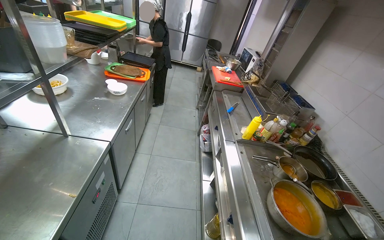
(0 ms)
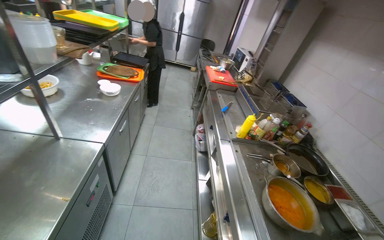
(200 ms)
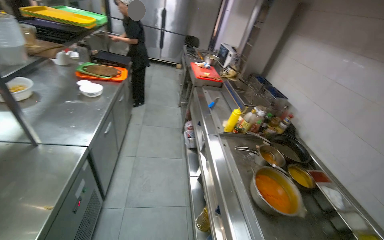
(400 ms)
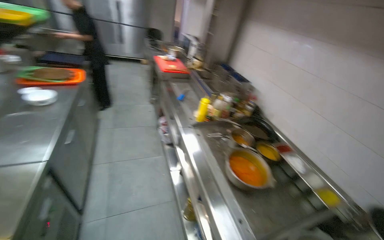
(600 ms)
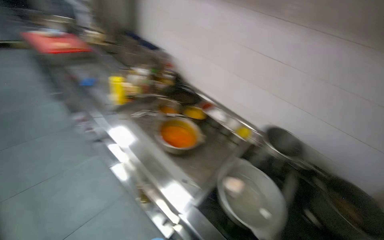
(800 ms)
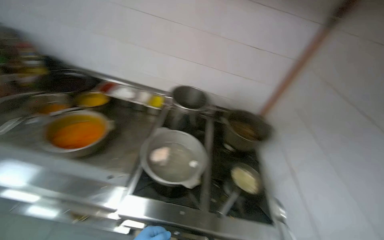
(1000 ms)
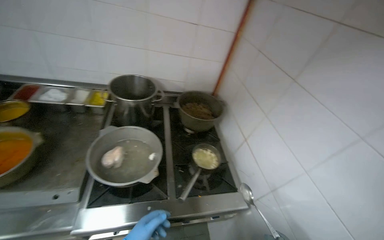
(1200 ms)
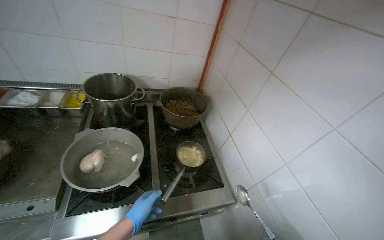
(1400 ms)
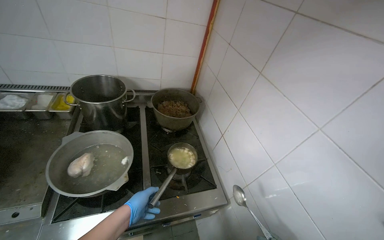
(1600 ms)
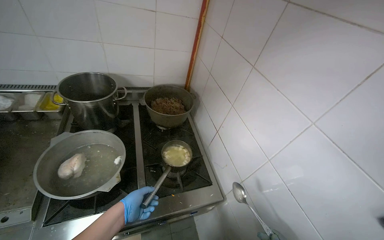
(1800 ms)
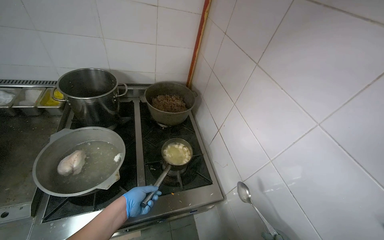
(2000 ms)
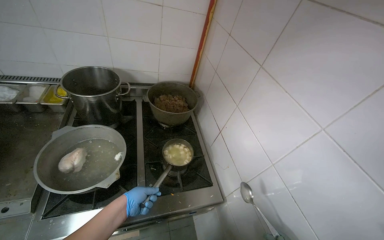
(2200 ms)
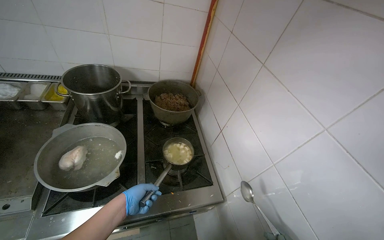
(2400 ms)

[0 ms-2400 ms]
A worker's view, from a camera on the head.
Job: cooking food.
The whole recording: Stirring contents in pot. The worker stirs the contents in a small pot on the stove.
0 ms to 1200 ms: The camera is carried some 40 cm. The head rotates some 100 degrees to the right. The view tilts approximately 25 degrees downward.

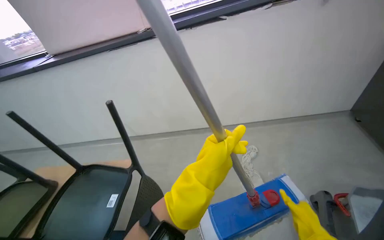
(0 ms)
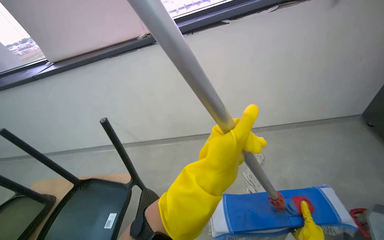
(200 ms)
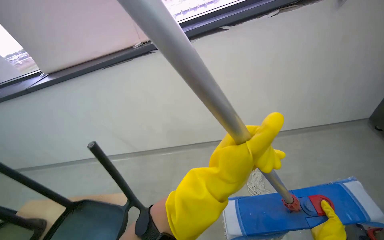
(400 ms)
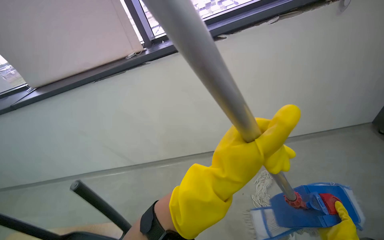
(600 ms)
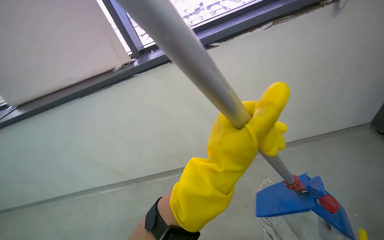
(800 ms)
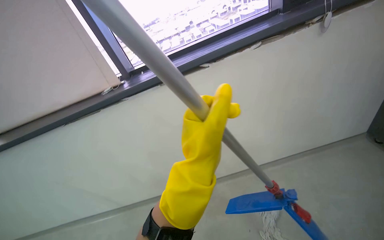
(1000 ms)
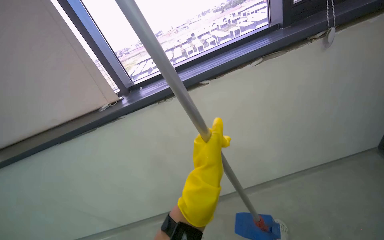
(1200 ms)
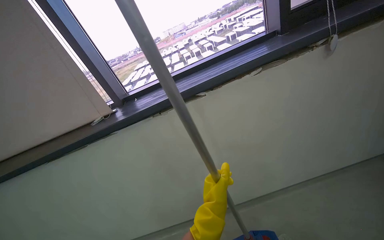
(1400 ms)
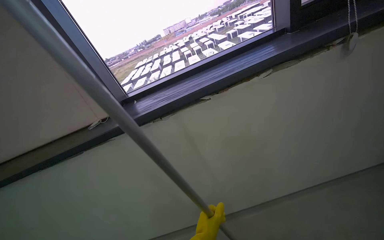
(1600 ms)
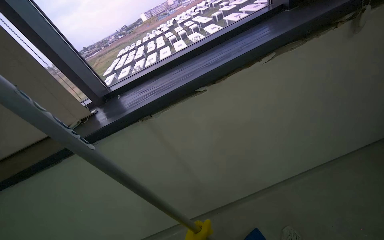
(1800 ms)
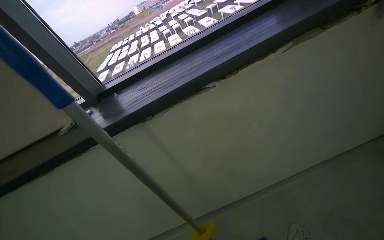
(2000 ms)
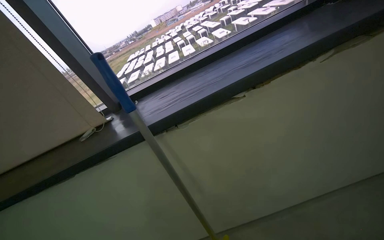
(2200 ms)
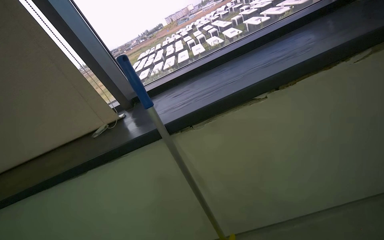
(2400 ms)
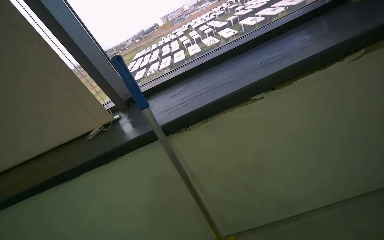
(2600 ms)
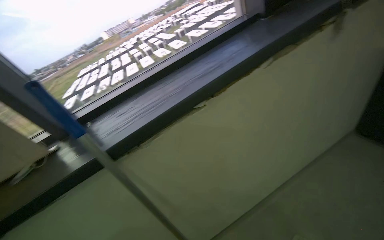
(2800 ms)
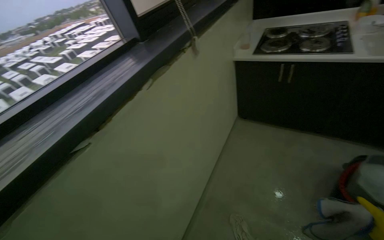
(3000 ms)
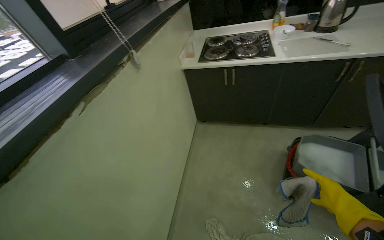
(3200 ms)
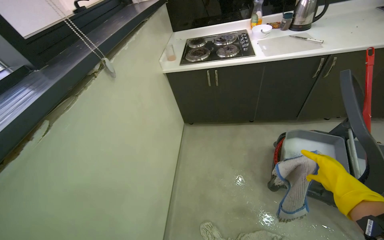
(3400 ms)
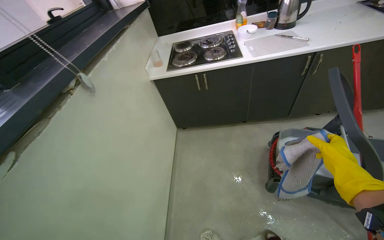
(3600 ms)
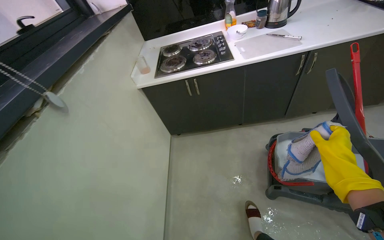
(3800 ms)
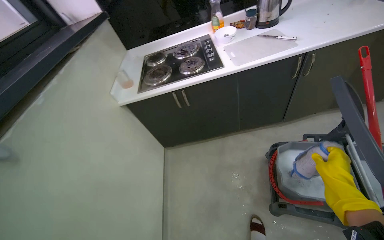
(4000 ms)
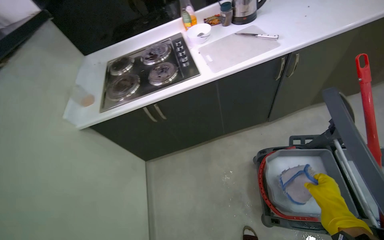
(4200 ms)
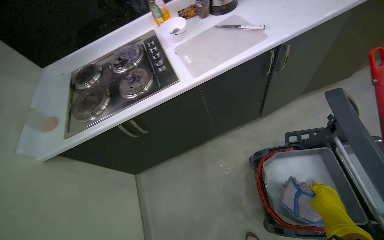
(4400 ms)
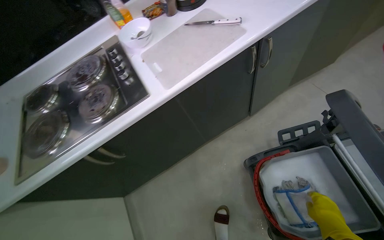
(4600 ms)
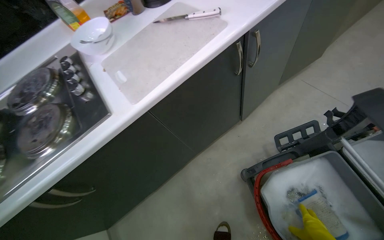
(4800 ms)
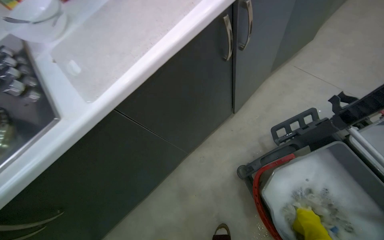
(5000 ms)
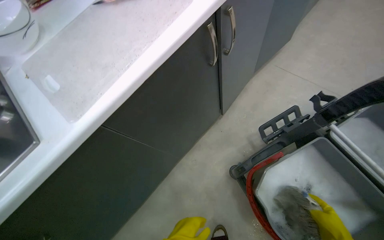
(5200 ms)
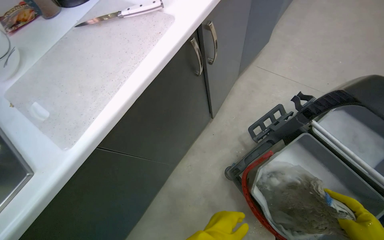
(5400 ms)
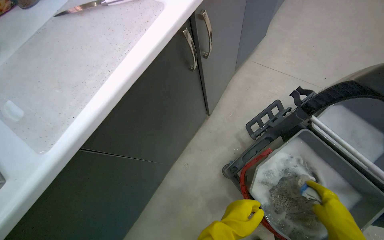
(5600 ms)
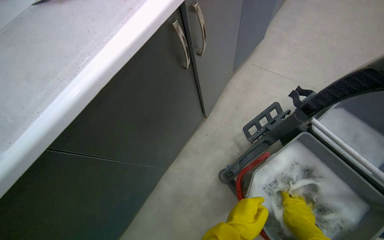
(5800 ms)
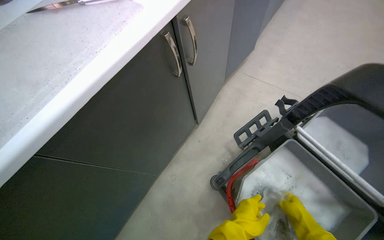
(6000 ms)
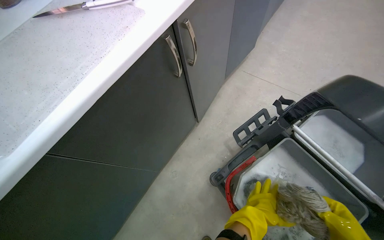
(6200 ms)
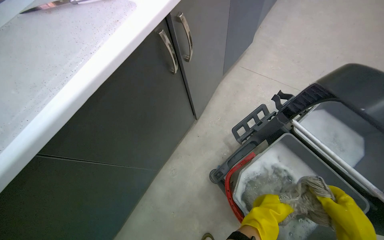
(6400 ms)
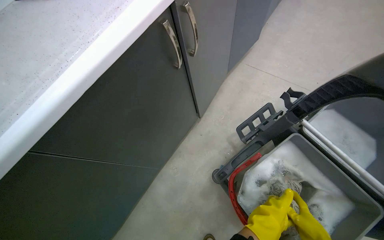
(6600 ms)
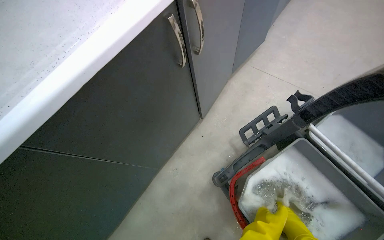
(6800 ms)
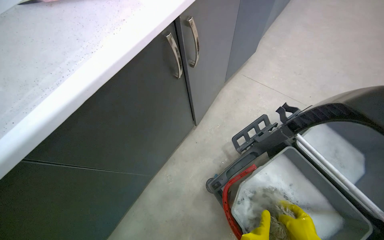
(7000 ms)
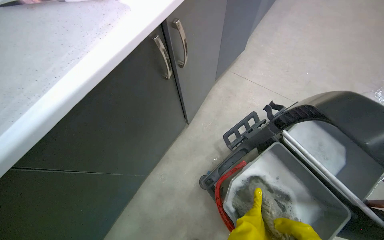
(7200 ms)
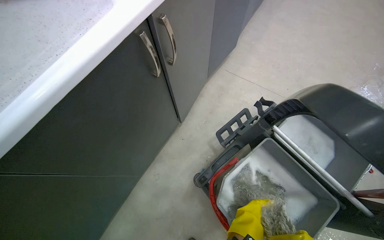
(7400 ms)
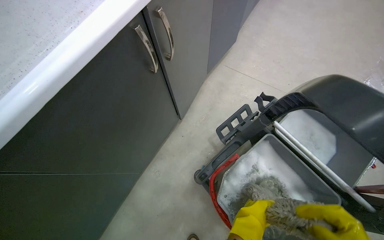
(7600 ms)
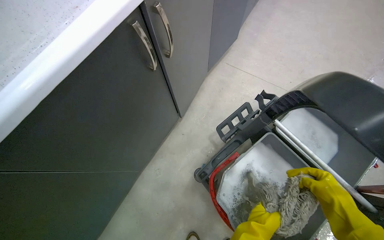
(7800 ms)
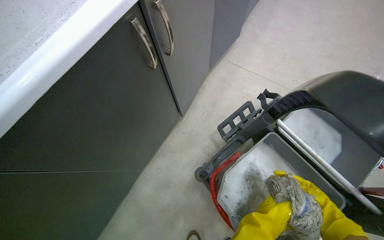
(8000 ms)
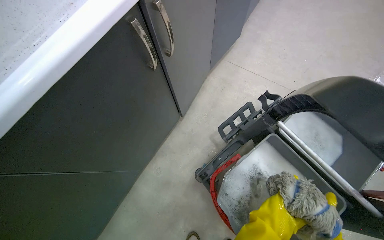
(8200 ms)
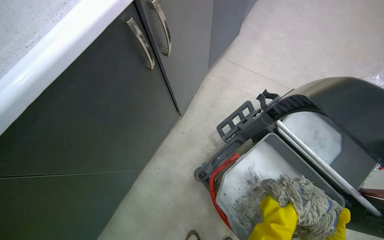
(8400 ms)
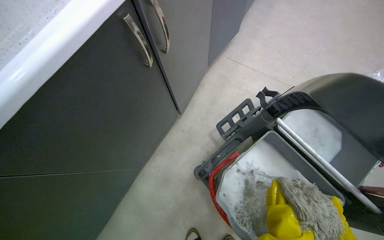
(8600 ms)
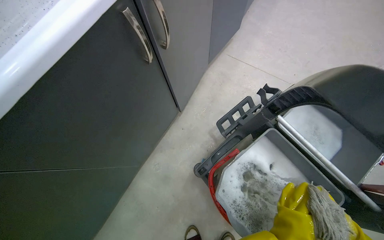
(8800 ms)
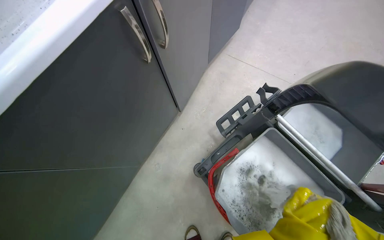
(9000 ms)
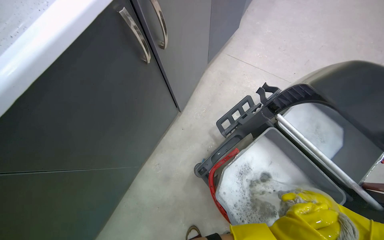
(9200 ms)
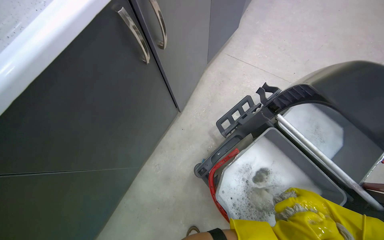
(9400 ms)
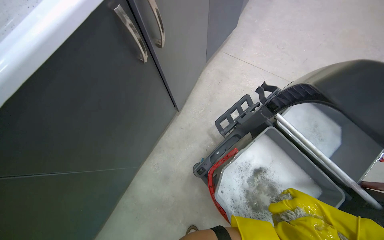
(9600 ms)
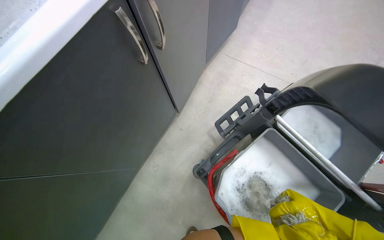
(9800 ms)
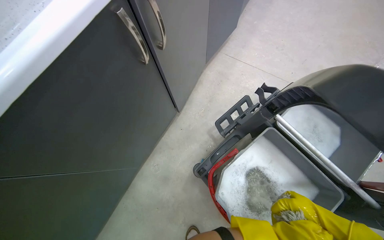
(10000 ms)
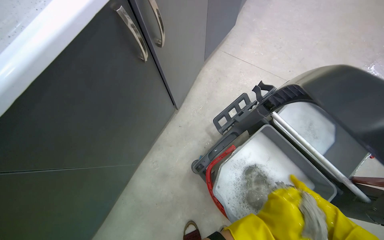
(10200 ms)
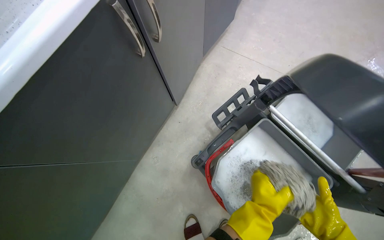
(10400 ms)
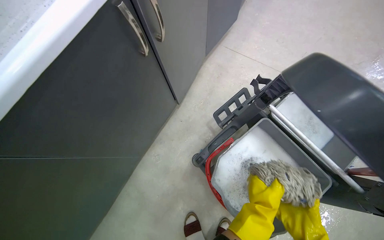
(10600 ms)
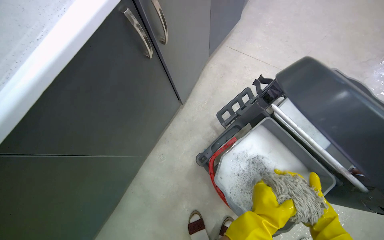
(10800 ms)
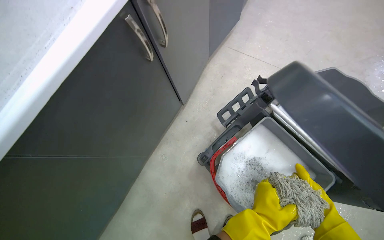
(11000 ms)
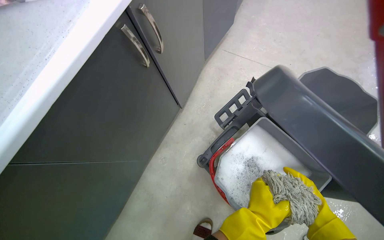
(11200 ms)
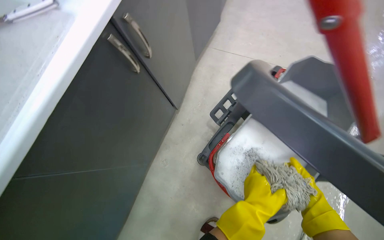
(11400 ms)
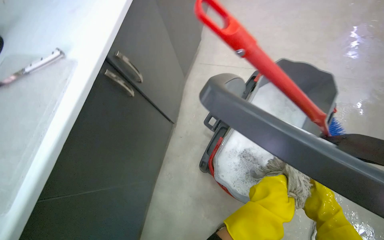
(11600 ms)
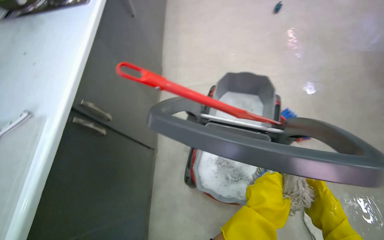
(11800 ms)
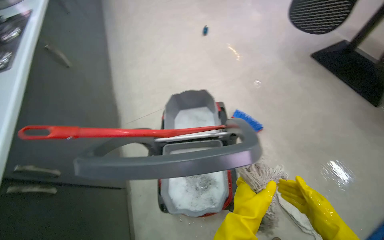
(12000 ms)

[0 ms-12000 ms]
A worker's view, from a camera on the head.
Job: mopping floor.
The whole recording: Mopping kitchen floor. The worker mops the kitchen floor with a flat mop, periodically cleaning the mop head in a bucket.
0 ms to 1600 ms: The camera is carried some 60 cm. The camera pitches upward, by roughly 15 degrees.
1600 ms to 3000 ms: The head turns to the right by roughly 50 degrees.
3000 ms to 4400 ms: The head travels roughly 80 cm. The head rotates some 50 degrees to the right.
4400 ms to 6000 ms: The camera is carried some 40 cm. The head turns to the right by roughly 35 degrees.
10400 ms to 12000 ms: The head turns to the right by about 50 degrees. The view tilts some 20 degrees upward.

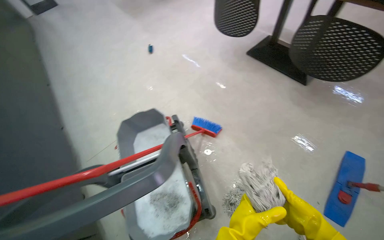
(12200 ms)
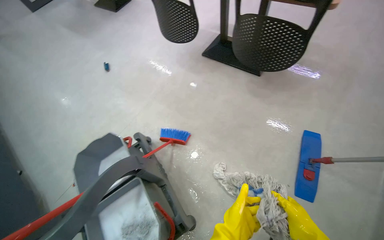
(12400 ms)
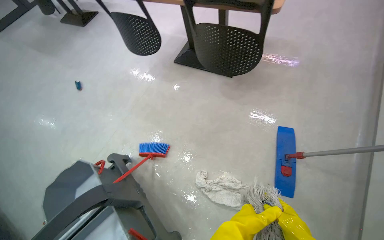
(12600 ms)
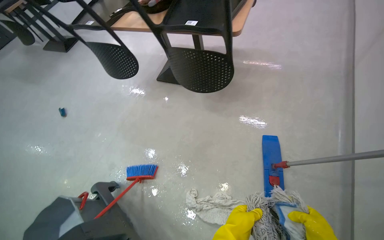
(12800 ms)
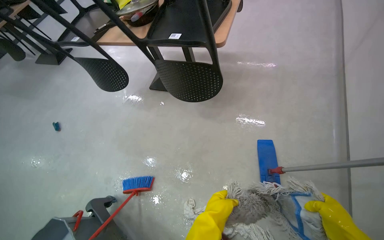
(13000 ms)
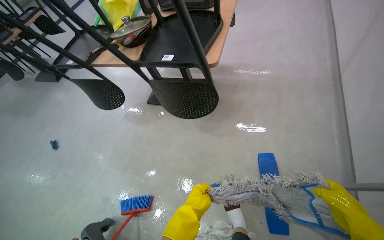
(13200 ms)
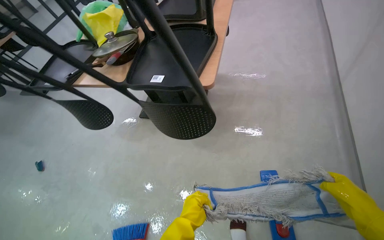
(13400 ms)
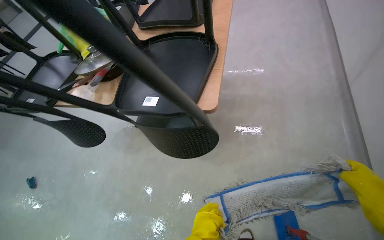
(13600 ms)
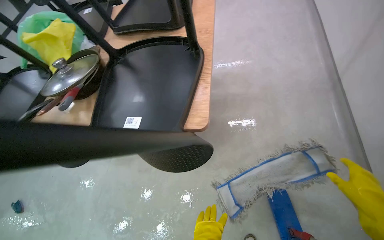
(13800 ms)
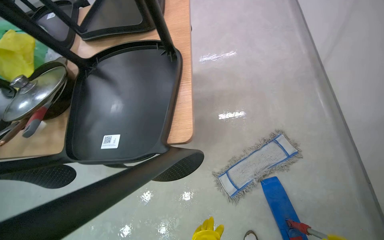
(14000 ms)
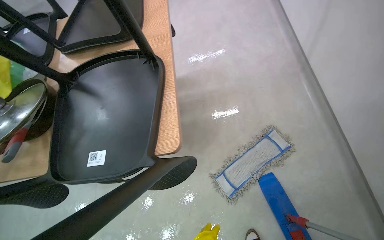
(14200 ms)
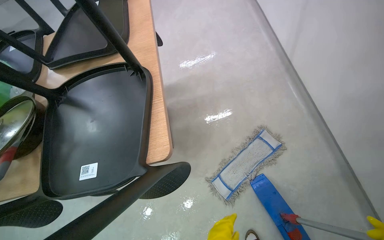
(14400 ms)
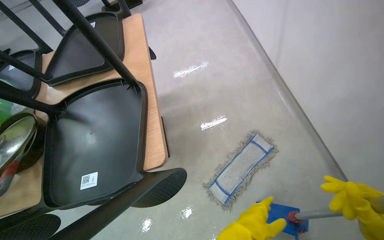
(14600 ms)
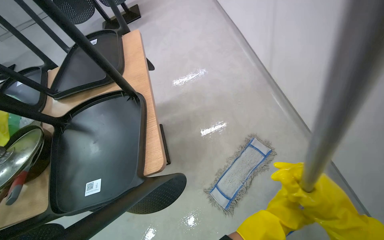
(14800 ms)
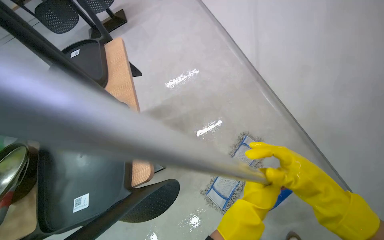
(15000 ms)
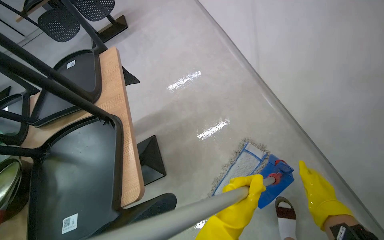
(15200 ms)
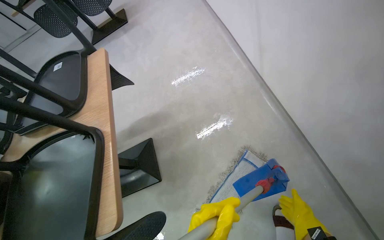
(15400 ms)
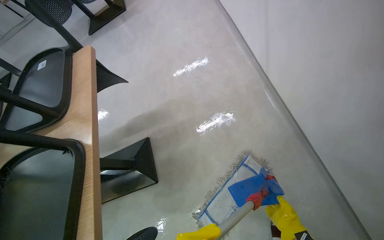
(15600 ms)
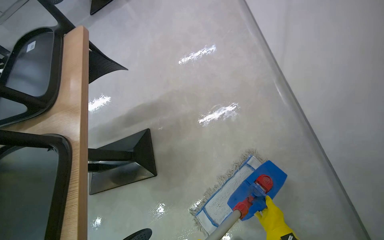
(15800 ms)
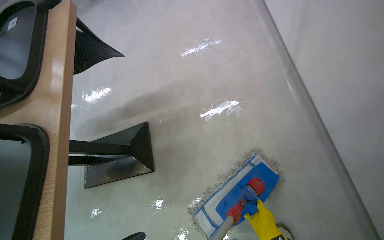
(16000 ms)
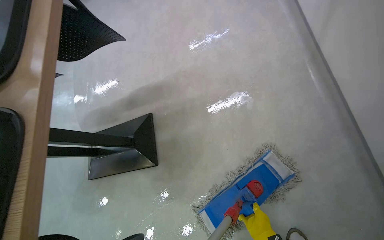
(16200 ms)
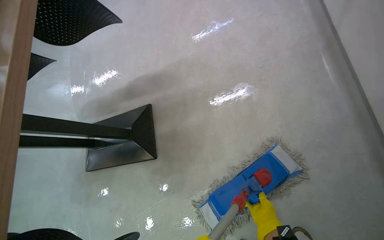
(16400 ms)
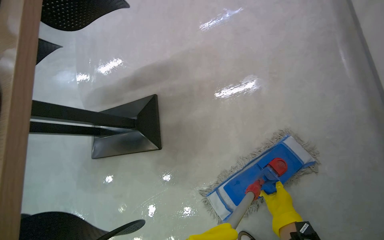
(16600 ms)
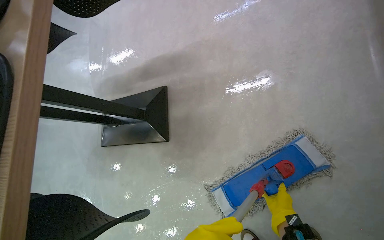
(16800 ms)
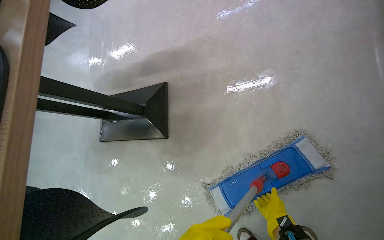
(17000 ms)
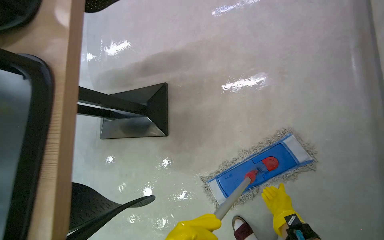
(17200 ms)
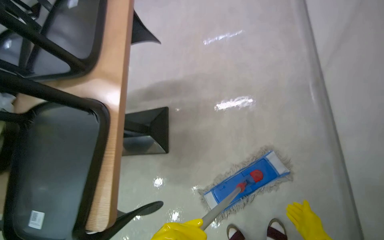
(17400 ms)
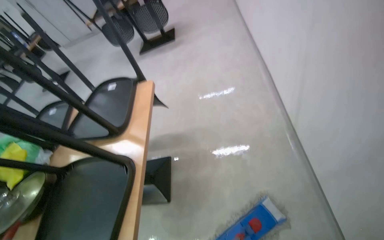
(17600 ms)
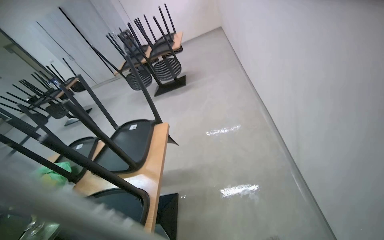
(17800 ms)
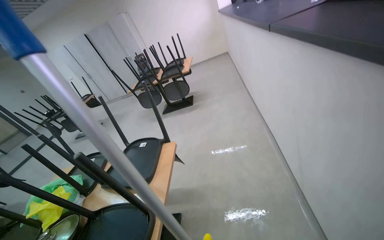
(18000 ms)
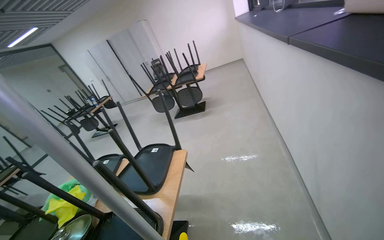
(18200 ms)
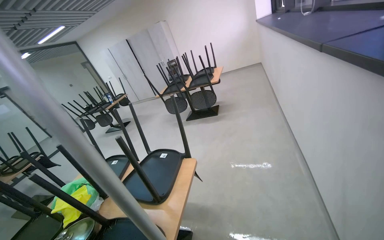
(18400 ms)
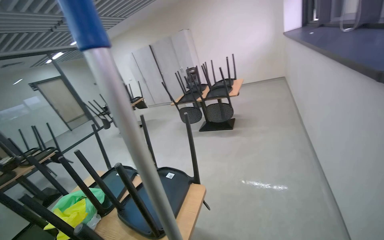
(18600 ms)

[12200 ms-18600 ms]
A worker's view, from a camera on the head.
Job: mopping floor.
The whole recording: Mopping kitchen floor. The worker mops the kitchen floor with a flat mop, periodically cleaning the mop head in a bucket.
12200 ms to 13800 ms: The camera travels roughly 90 cm. The head rotates about 45 degrees to the right.
15400 ms to 17000 ms: The view tips downward by approximately 20 degrees.
17000 ms to 18600 ms: The camera is carried some 70 cm. The wearer looks some 20 degrees further to the left. The view tilts about 50 degrees upward.
